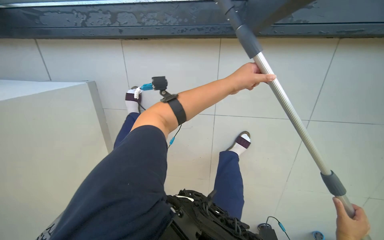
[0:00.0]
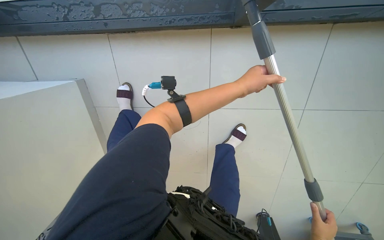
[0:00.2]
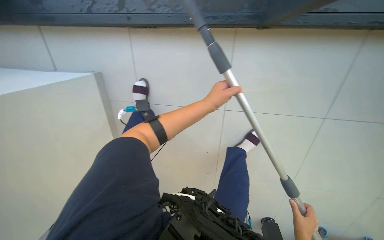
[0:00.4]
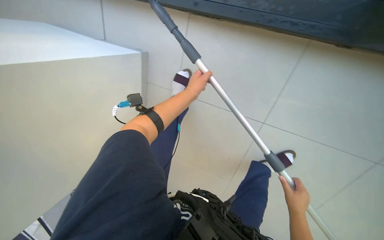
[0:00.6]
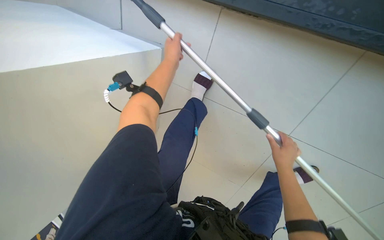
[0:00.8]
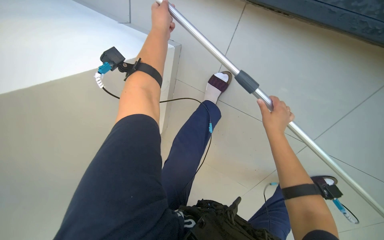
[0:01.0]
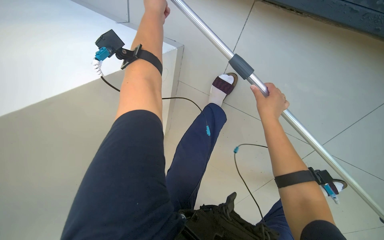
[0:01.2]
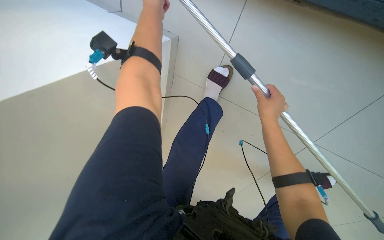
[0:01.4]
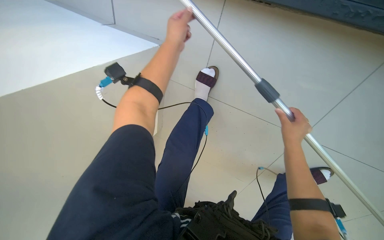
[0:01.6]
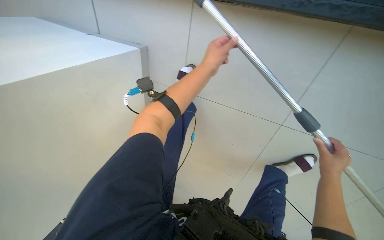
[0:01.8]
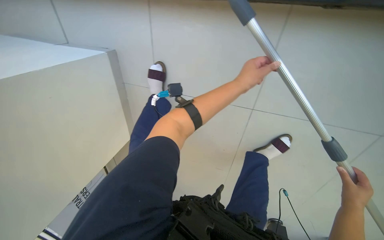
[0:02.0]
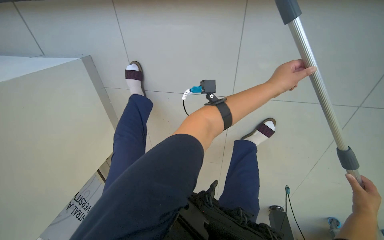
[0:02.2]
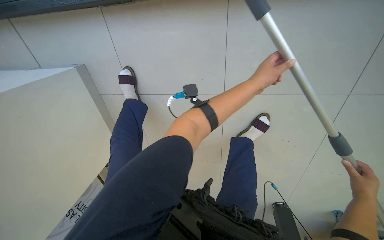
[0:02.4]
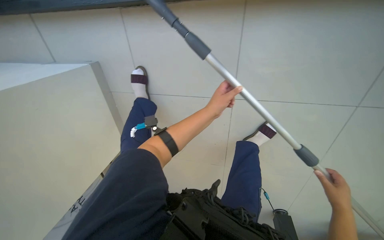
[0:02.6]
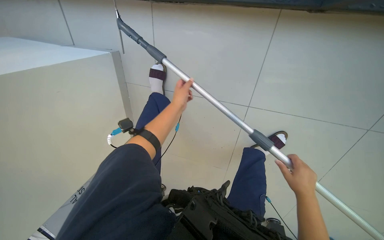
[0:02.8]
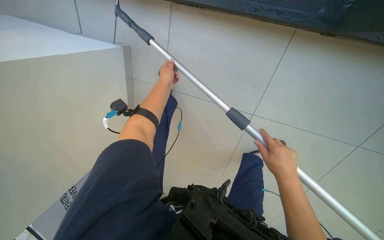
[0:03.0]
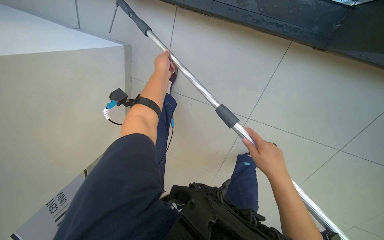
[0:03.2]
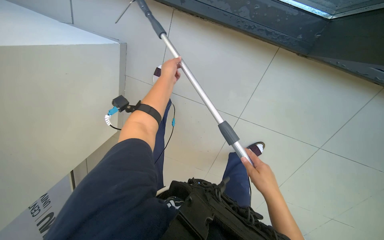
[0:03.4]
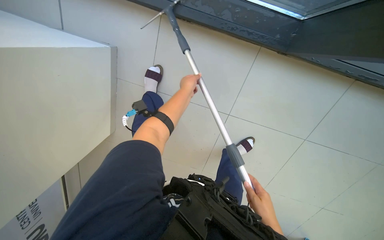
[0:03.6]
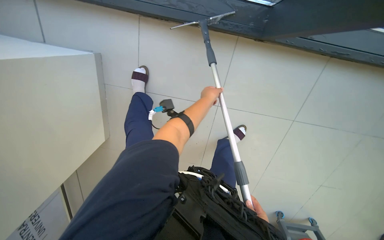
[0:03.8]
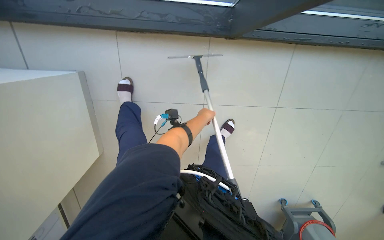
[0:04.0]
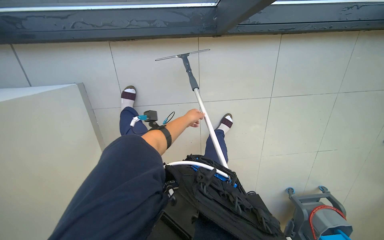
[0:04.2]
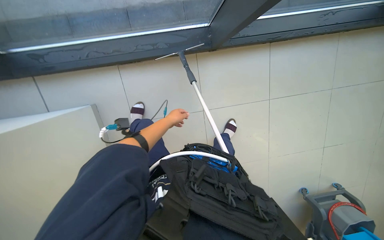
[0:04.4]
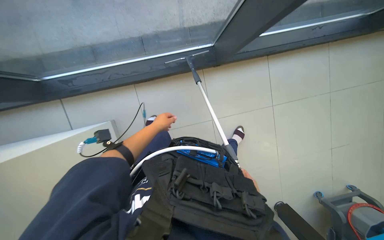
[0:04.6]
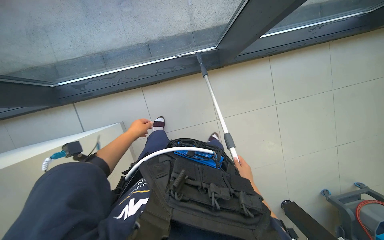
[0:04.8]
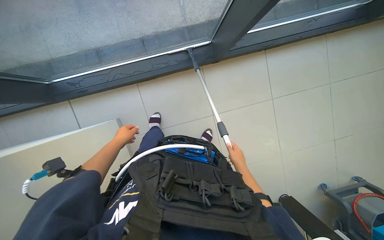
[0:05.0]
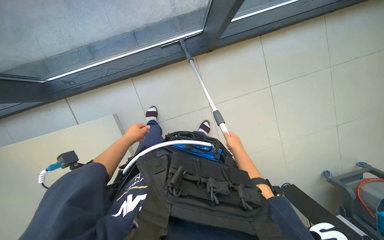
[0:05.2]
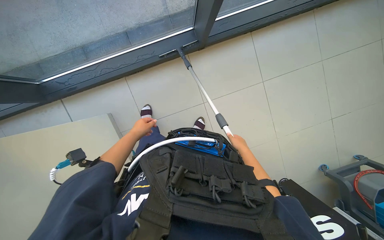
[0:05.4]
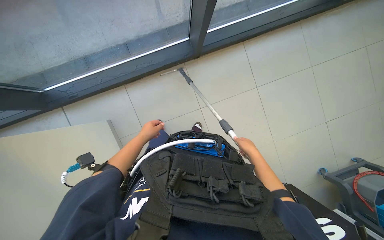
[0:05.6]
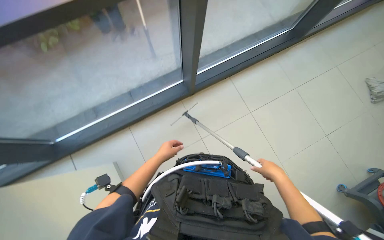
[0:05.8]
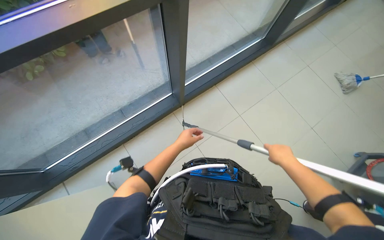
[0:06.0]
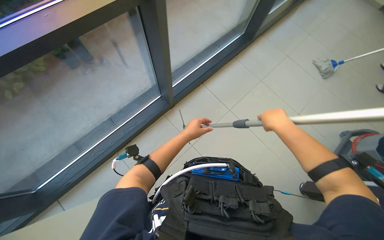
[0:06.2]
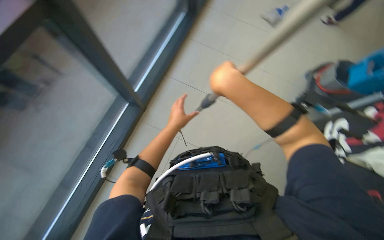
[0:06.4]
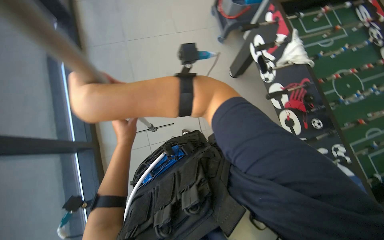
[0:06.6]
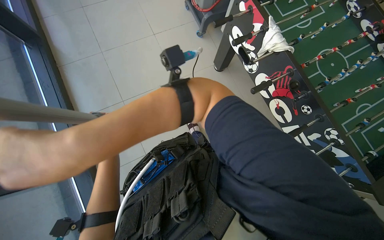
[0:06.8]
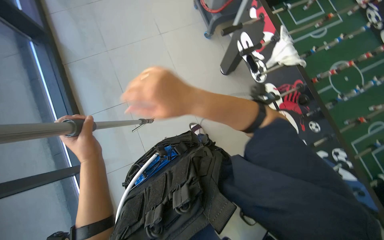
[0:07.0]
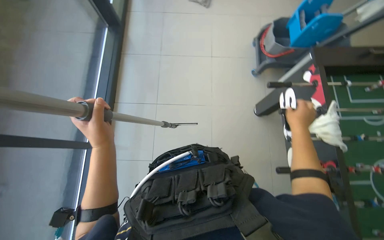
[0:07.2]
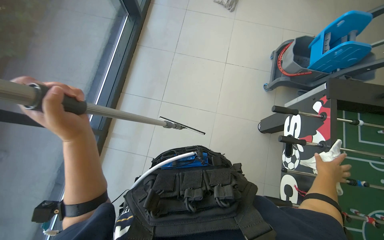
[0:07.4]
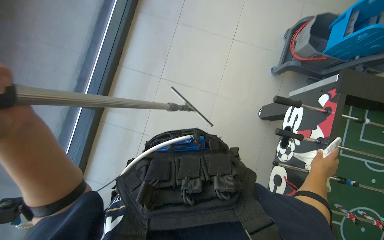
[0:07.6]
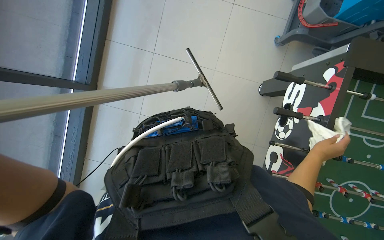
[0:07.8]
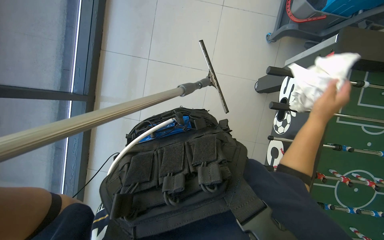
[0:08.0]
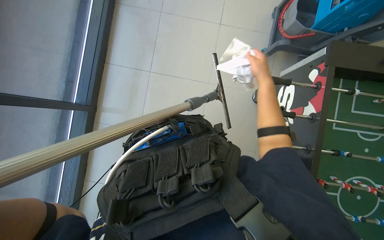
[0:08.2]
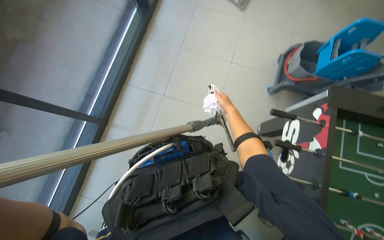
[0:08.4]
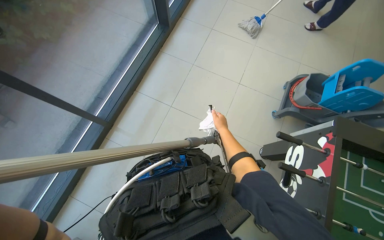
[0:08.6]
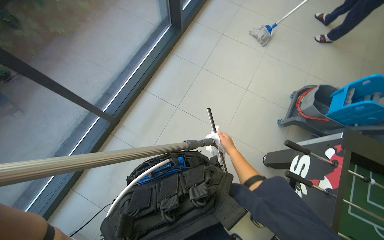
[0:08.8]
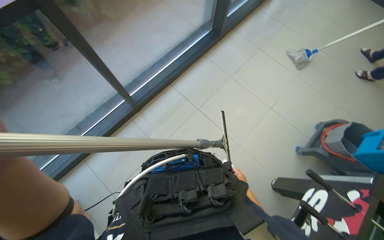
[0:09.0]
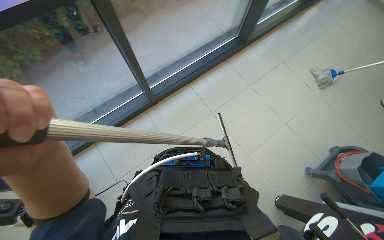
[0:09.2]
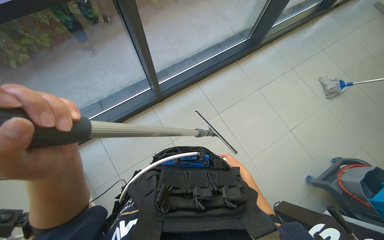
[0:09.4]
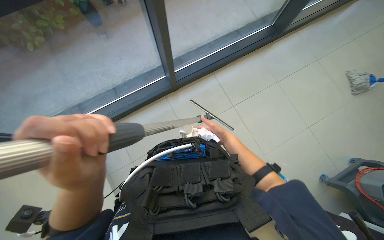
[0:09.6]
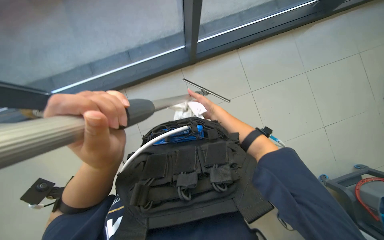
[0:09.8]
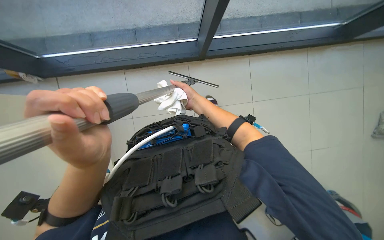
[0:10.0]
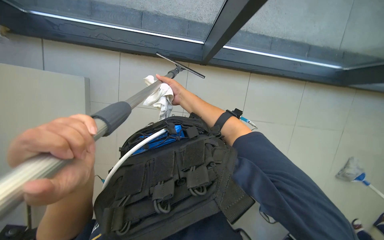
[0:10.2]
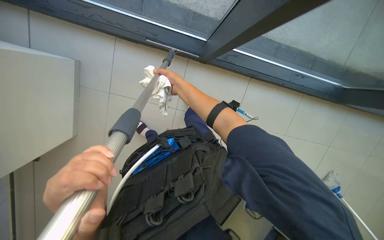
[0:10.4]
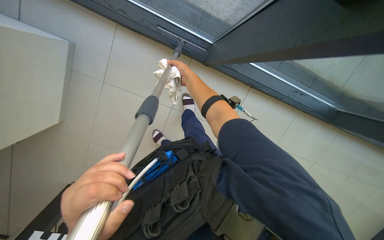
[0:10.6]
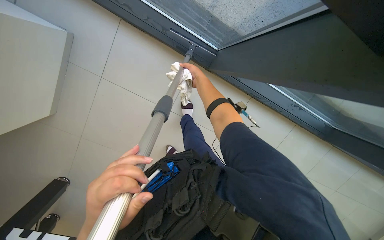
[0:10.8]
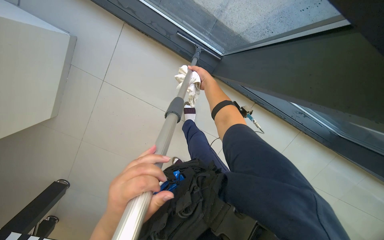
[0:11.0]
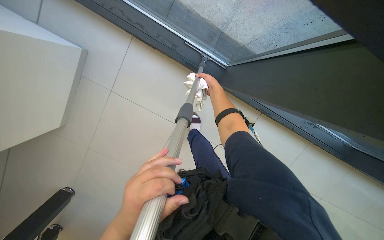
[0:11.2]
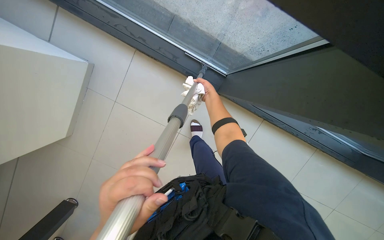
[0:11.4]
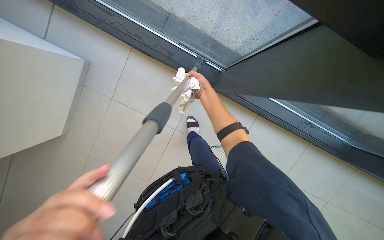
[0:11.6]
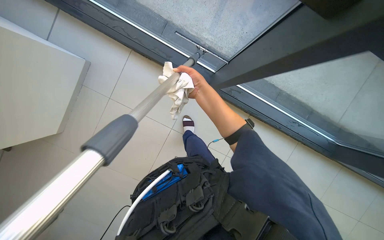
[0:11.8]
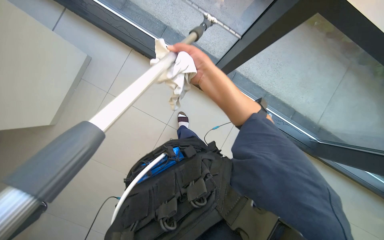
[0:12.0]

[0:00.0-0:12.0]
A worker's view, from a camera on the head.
Job: cleaning windows.
The whole recording: Cleaning glass panels and frames. The worker cleans the glass panels and their frames using a squeegee on a pole and a cloth.
0:00.0 to 0:01.6: The left hand goes some 15 cm to the left.
0:01.6 to 0:03.0: The left hand shifts some 15 cm farther from the camera, and travels to the right and back again, some 20 cm each way.
0:03.0 to 0:04.4: The wearer looks about 30 degrees further to the right. The camera pitches upward, by roughly 15 degrees.
0:04.4 to 0:06.0: The camera is carried about 50 cm. The wearer looks roughly 30 degrees further upward. Everything in view rotates roughly 25 degrees counterclockwise.
0:06.0 to 0:07.6: The wearer looks roughly 30 degrees further to the right. The camera pitches downward, by roughly 15 degrees.
0:07.6 to 0:09.0: The camera pitches upward, by some 15 degrees.
0:09.0 to 0:10.4: Everything in view rotates roughly 30 degrees clockwise.
0:10.4 to 0:12.0: The right hand heads nearer to the camera, covering about 35 cm.

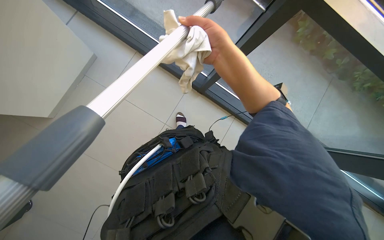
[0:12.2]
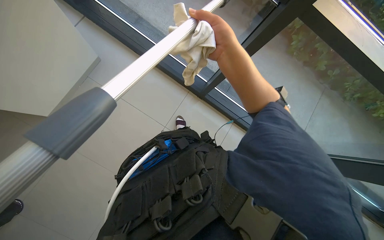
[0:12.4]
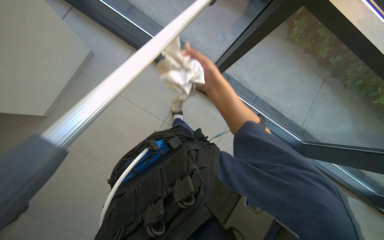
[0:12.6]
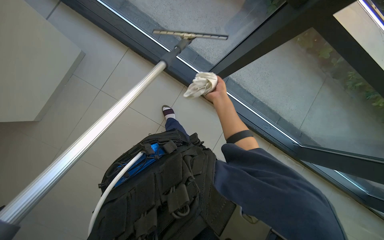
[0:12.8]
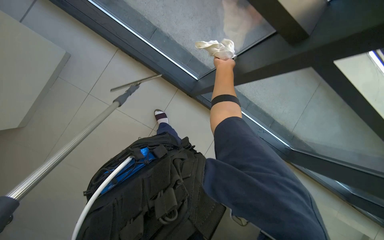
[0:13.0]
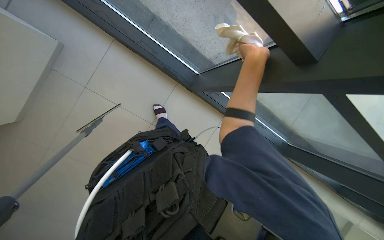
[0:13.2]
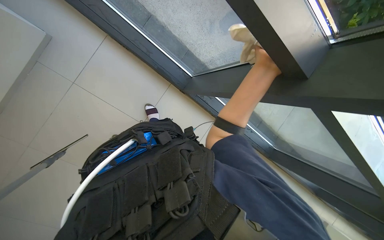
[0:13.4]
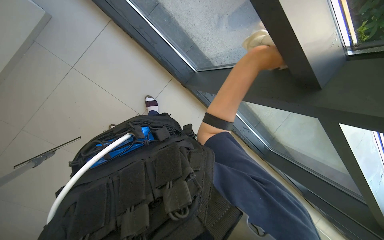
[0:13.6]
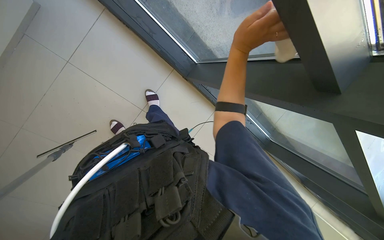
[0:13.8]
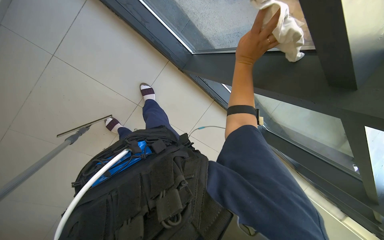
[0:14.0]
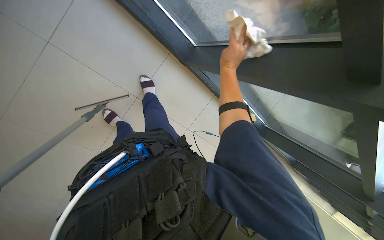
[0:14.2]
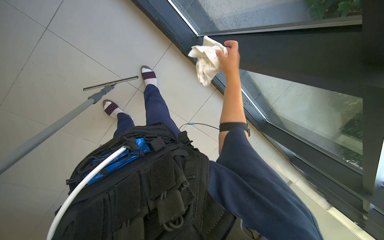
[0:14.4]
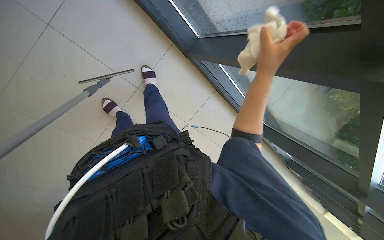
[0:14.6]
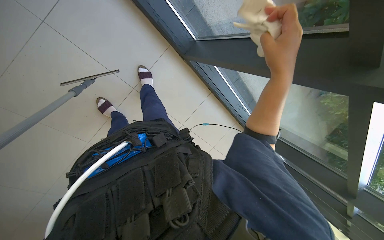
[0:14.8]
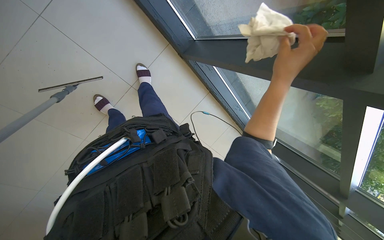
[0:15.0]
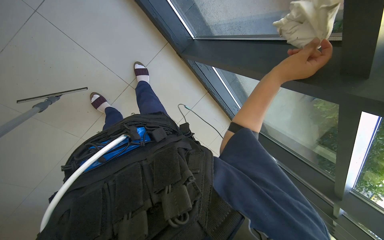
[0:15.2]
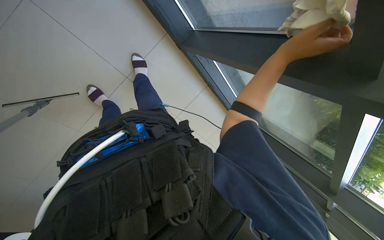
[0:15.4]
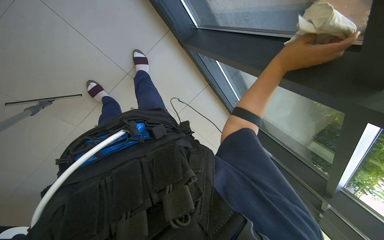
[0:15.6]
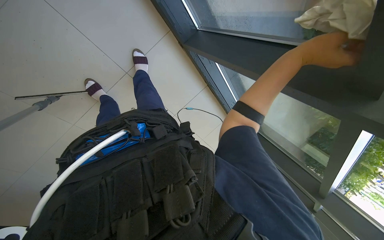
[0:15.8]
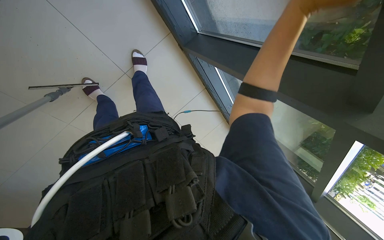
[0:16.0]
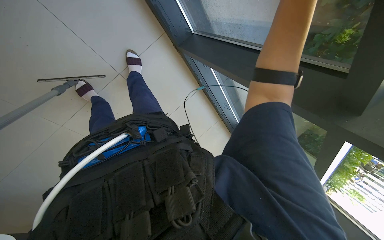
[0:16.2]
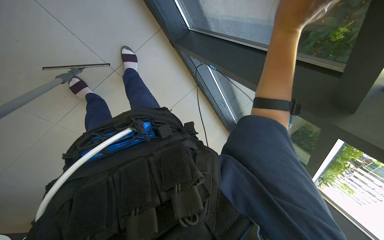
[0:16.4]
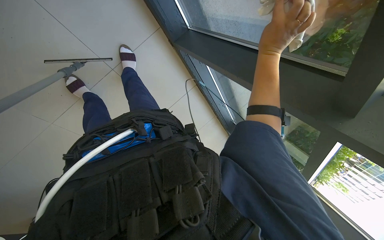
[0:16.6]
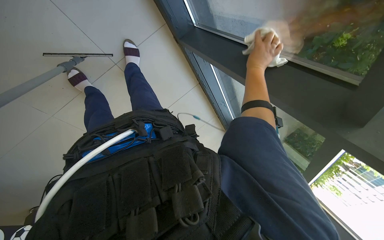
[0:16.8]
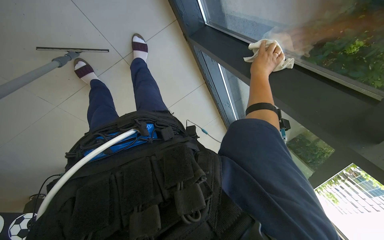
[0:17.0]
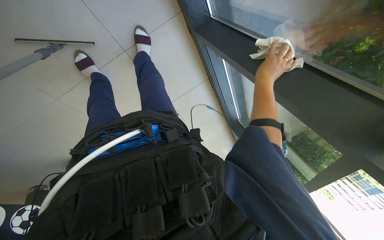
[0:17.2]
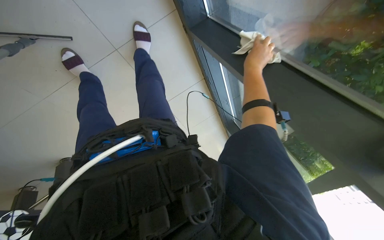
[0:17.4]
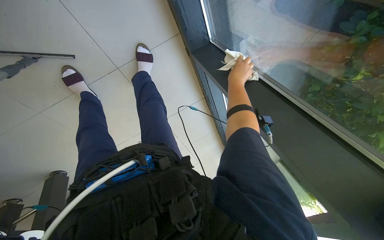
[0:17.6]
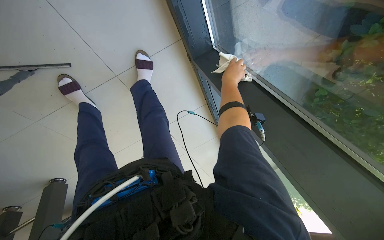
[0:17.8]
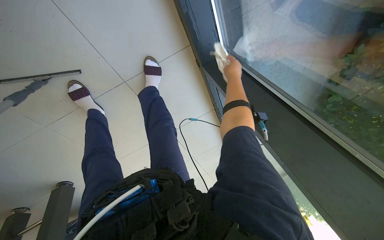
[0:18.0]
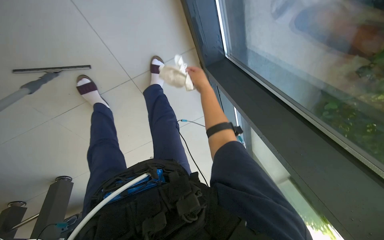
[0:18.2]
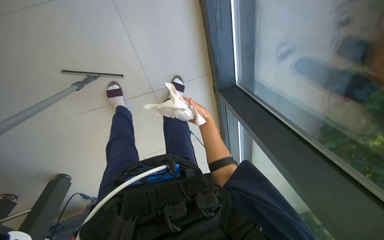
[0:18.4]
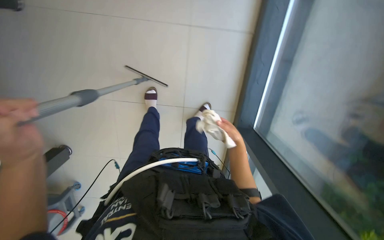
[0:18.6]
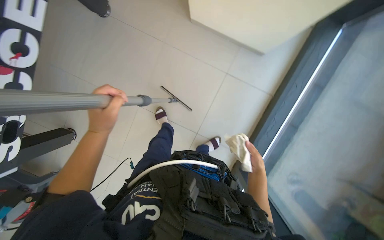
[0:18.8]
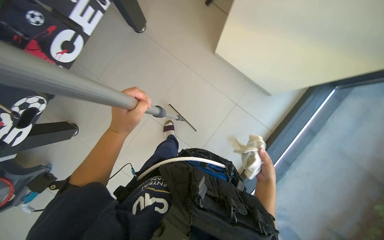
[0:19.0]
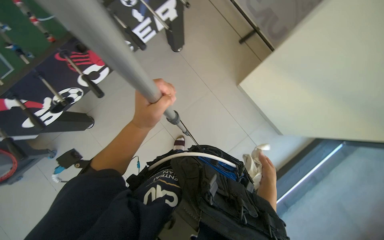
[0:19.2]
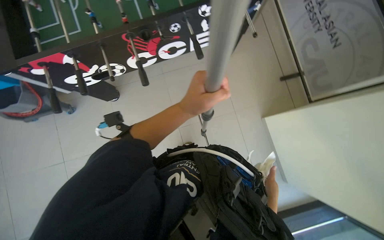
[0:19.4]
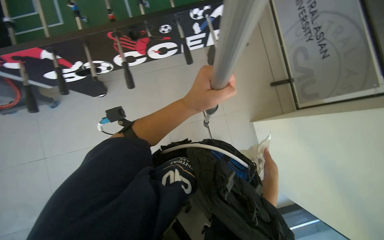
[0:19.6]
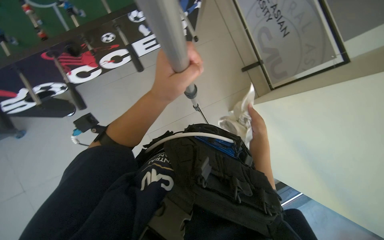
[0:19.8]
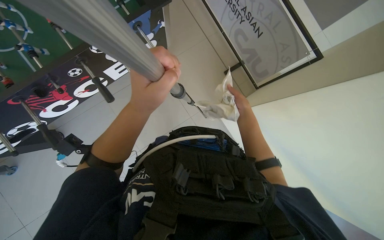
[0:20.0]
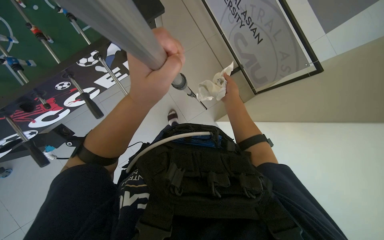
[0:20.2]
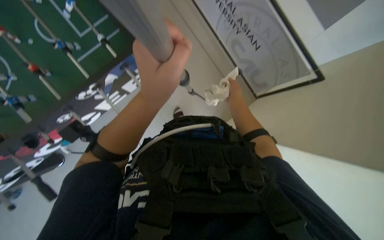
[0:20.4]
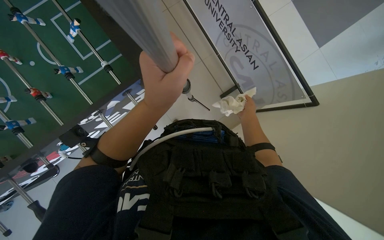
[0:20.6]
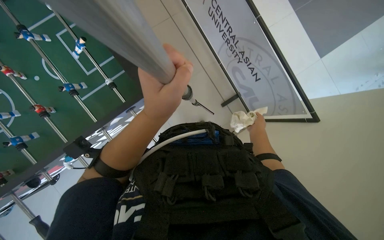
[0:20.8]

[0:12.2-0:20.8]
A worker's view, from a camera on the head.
Job: cleaning windows.
The whole recording: Cleaning glass panels and frames. The worker cleans the glass panels and their frames using a squeegee on a pole and a cloth.
0:12.2 to 0:13.6: The right hand travels to the right by some 10 cm, and reaches roughly 25 cm farther from the camera, then returns.
0:13.6 to 0:15.0: The view tilts approximately 10 degrees downward. The right hand reaches approximately 15 cm farther from the camera, then returns.
0:15.0 to 0:16.6: The right hand heads up the picture, covering roughly 10 cm.
0:16.6 to 0:18.0: The right hand goes about 35 cm farther from the camera.
0:18.0 to 0:19.4: The camera travels approximately 40 cm. The wearer looks some 80 degrees further to the left. The camera pitches upward, by approximately 40 degrees.
0:19.4 to 0:20.8: The head travels roughly 60 cm.
